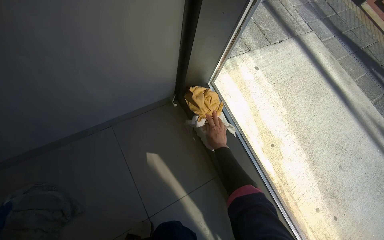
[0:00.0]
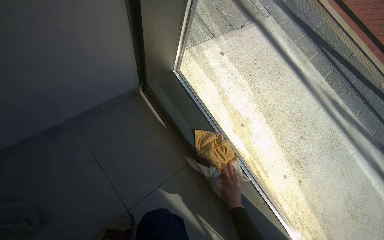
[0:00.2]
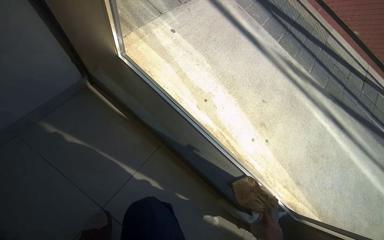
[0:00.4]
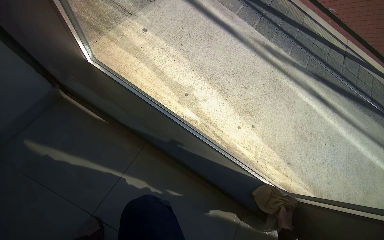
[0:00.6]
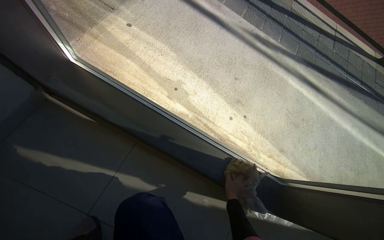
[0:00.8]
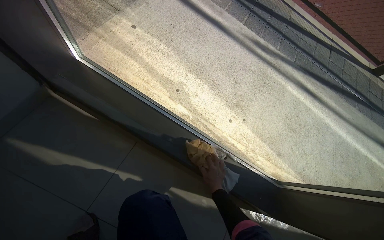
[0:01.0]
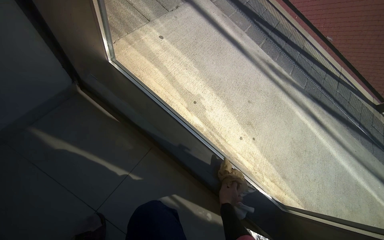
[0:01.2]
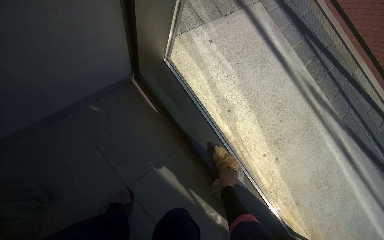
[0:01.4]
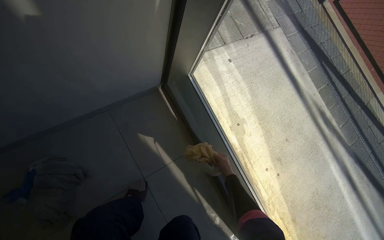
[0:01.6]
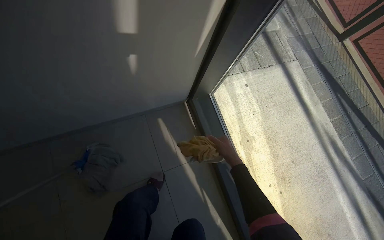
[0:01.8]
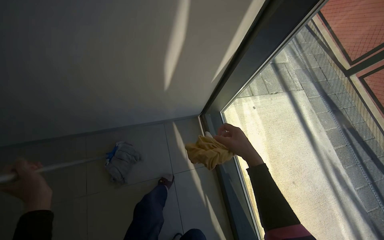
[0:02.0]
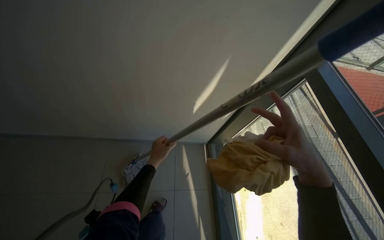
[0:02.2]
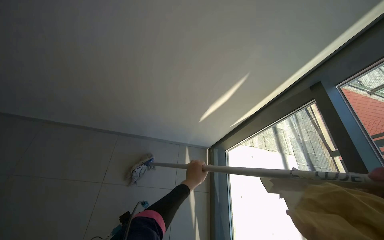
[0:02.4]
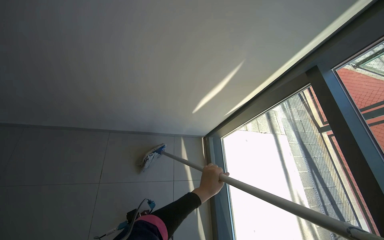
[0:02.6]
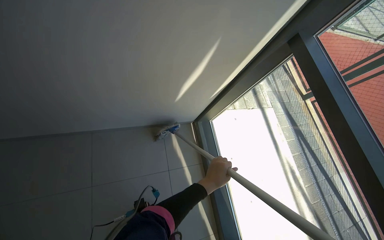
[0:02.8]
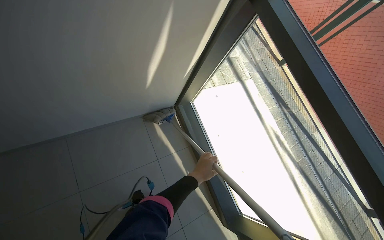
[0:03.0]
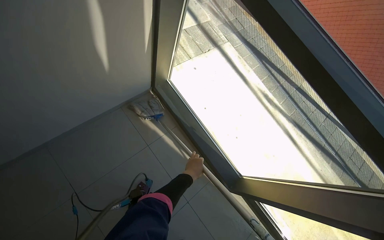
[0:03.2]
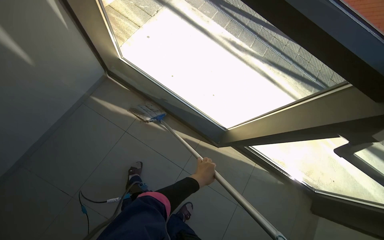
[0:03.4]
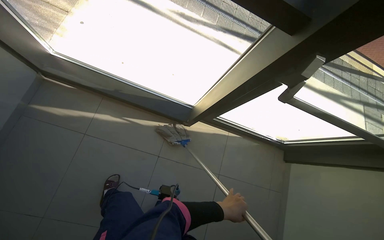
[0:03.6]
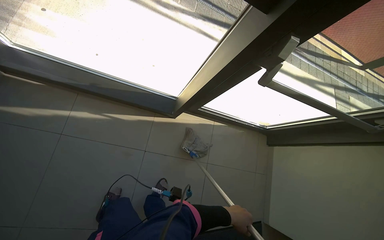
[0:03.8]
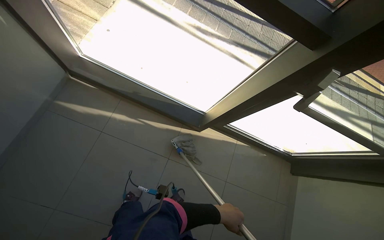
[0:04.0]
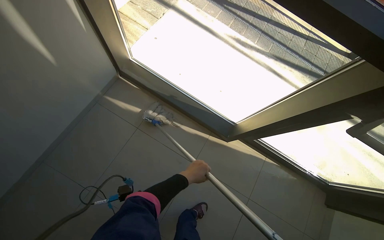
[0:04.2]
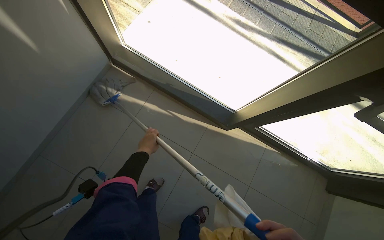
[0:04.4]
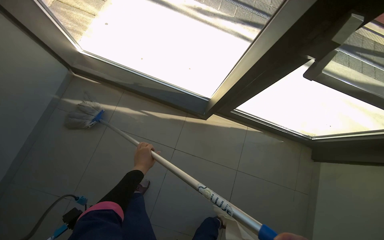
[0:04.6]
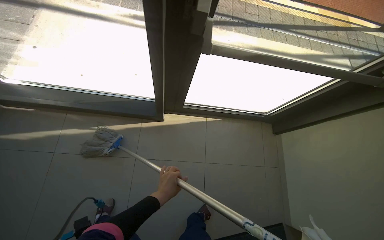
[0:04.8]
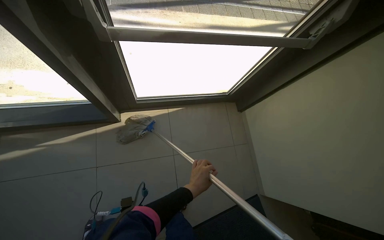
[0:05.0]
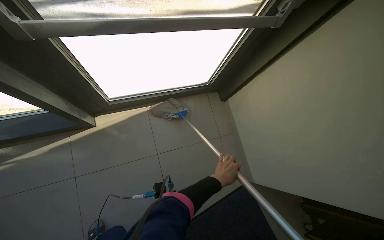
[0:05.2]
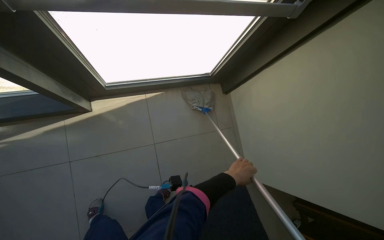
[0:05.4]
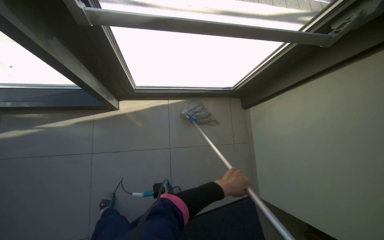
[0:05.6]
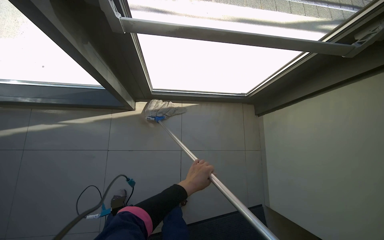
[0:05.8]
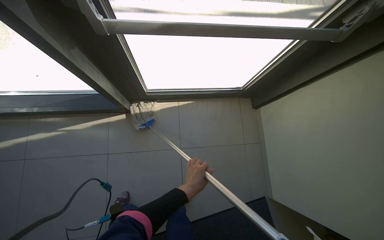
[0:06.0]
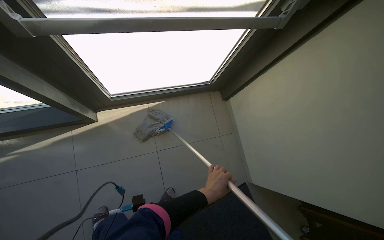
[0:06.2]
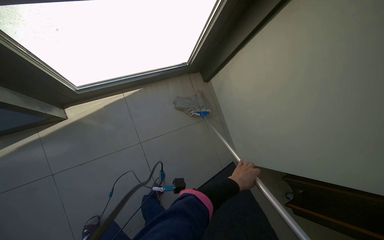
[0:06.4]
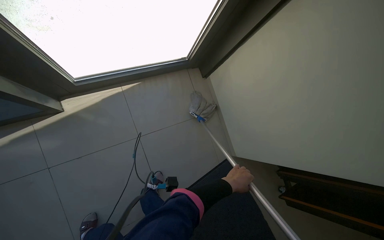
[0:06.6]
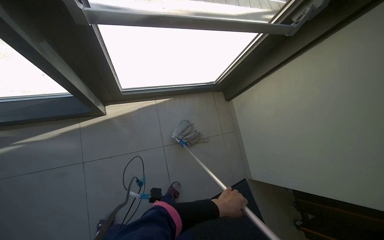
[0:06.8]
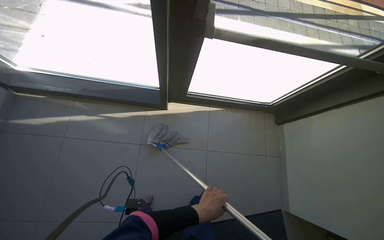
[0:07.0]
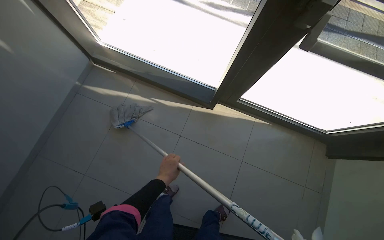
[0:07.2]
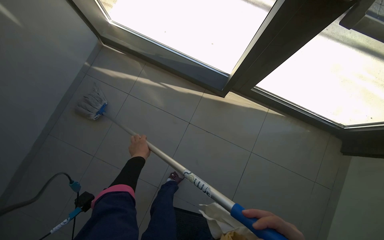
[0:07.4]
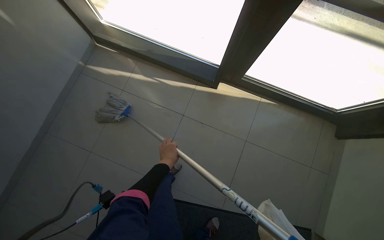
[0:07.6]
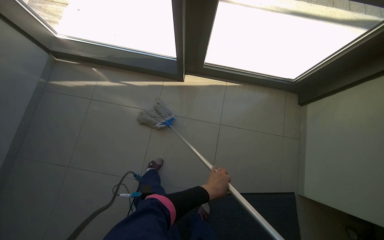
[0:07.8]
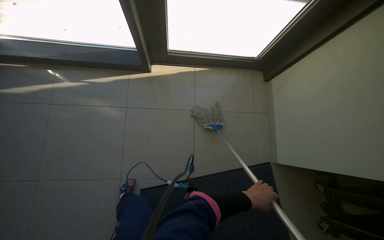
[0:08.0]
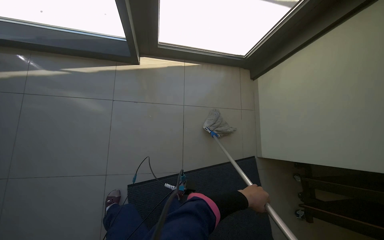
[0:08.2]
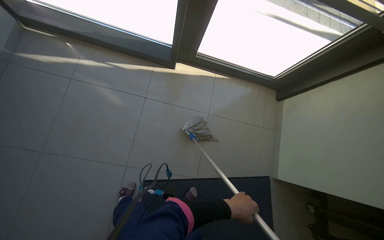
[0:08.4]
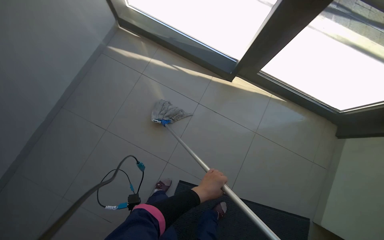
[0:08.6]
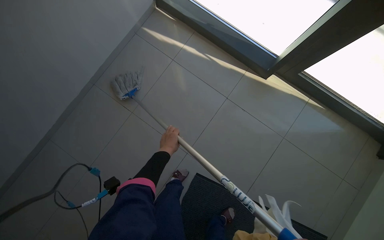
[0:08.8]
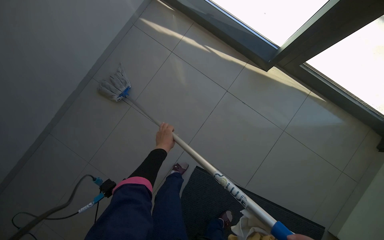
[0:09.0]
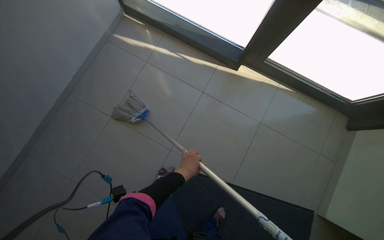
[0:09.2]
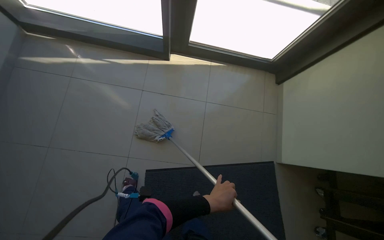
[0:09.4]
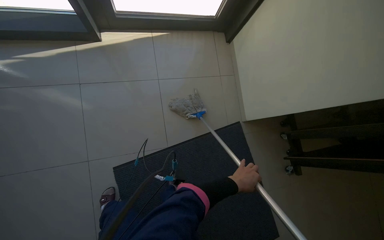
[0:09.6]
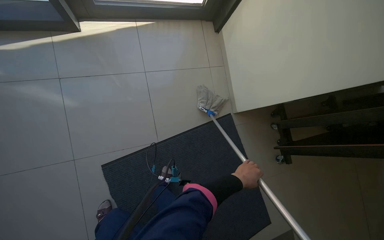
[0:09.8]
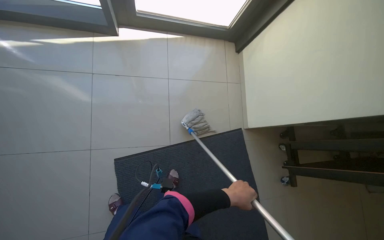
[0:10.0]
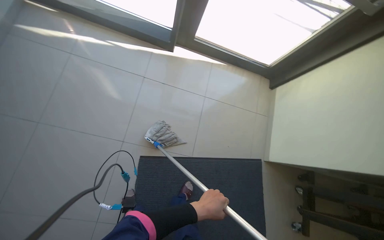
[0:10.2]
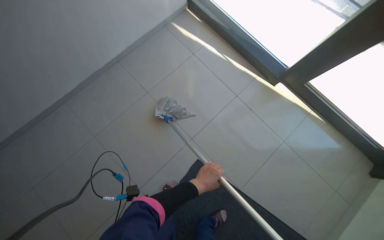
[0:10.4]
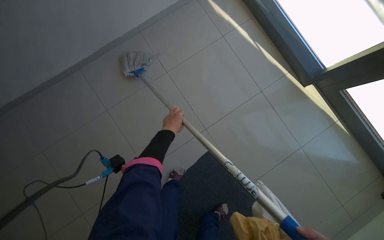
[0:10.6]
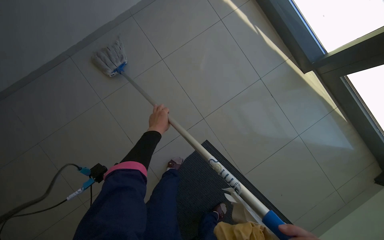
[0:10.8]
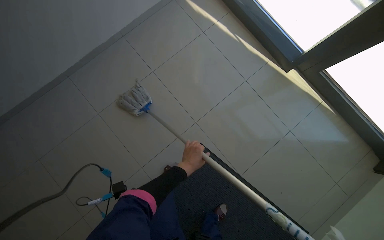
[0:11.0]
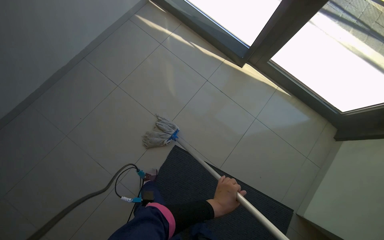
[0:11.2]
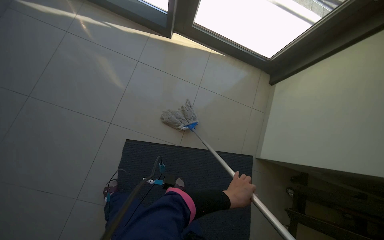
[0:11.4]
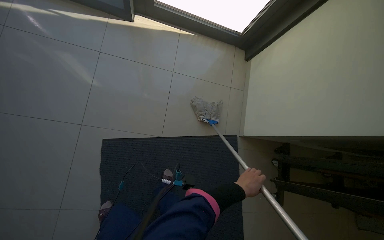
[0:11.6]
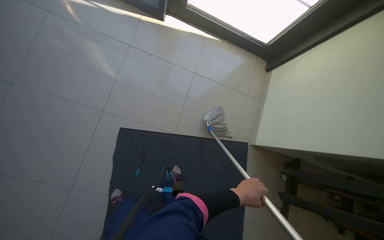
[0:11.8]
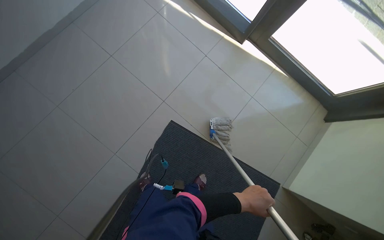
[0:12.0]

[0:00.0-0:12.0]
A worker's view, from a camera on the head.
Job: mopping floor.
The whole recording: Mopping tiled floor. The worker mops the tiled floor with a mop.
0:06.0 to 0:07.6: The wearer looks about 30 degrees further to the left.
0:09.0 to 0:10.4: The wearer's head swings about 20 degrees to the right.
0:10.4 to 0:12.0: The view tips downward by roughly 15 degrees.

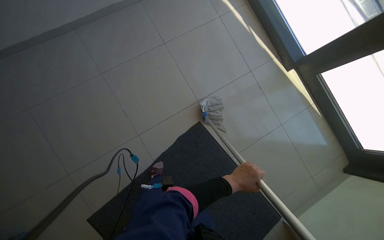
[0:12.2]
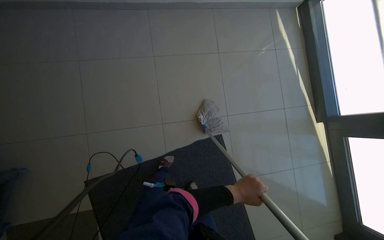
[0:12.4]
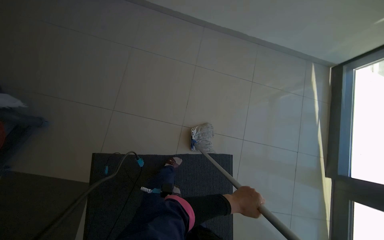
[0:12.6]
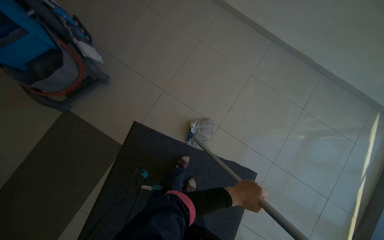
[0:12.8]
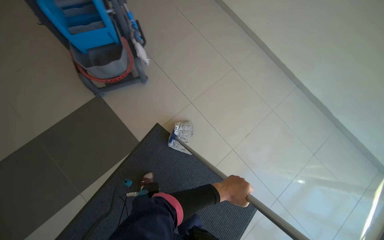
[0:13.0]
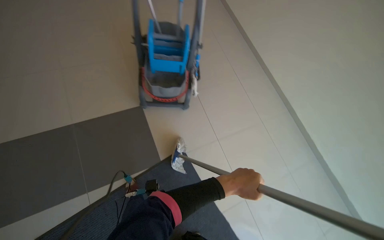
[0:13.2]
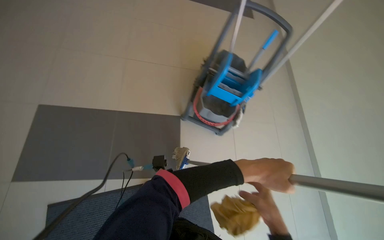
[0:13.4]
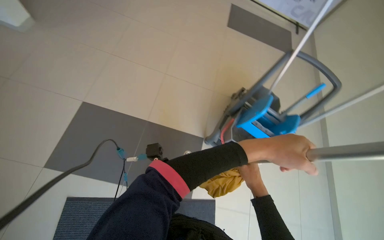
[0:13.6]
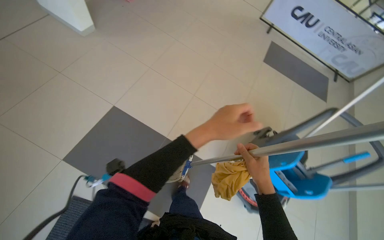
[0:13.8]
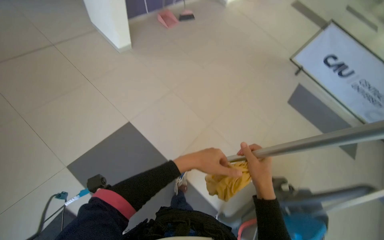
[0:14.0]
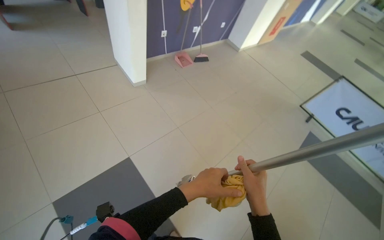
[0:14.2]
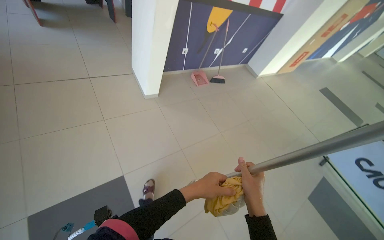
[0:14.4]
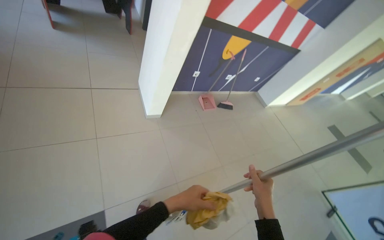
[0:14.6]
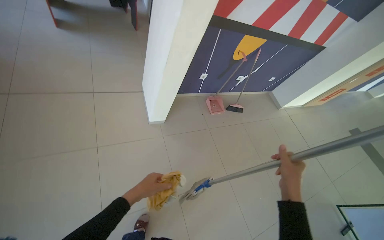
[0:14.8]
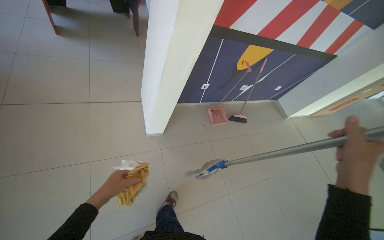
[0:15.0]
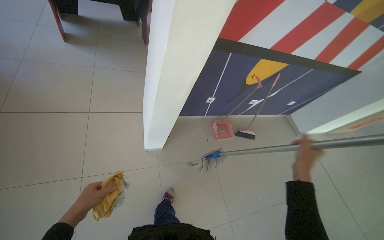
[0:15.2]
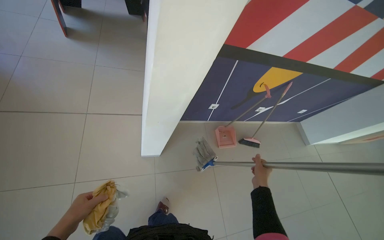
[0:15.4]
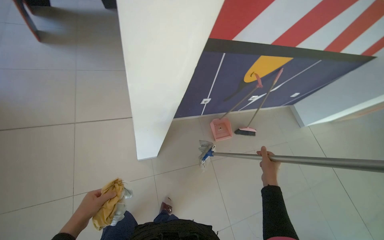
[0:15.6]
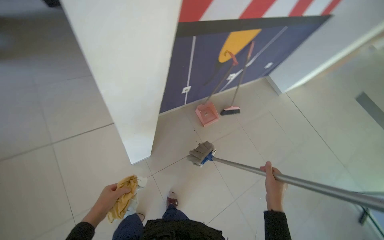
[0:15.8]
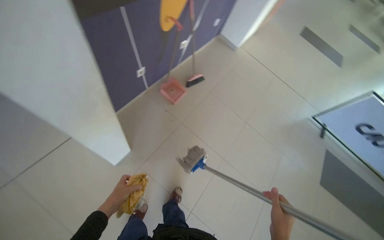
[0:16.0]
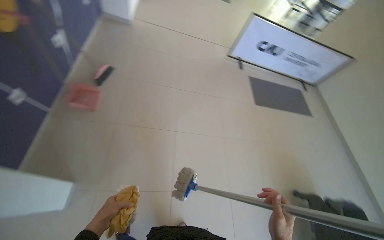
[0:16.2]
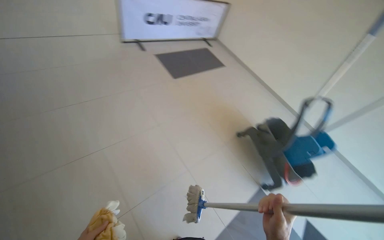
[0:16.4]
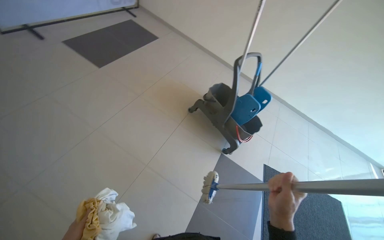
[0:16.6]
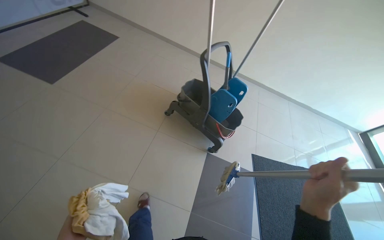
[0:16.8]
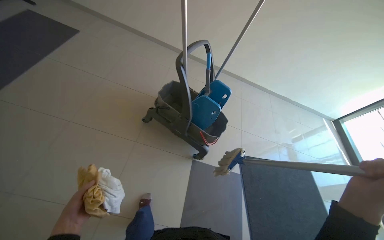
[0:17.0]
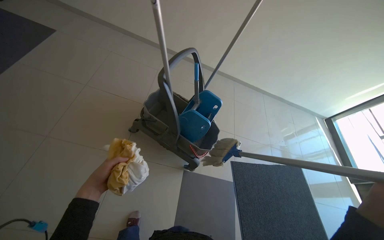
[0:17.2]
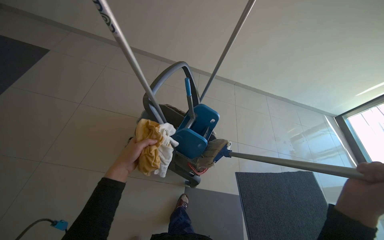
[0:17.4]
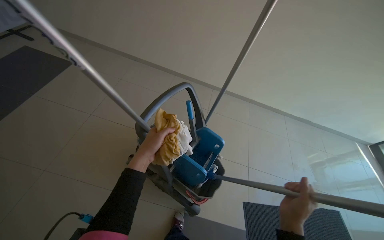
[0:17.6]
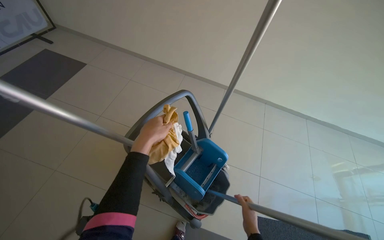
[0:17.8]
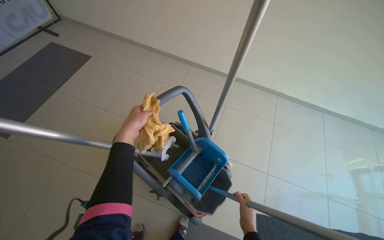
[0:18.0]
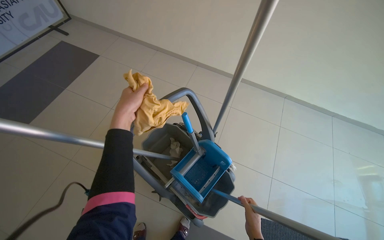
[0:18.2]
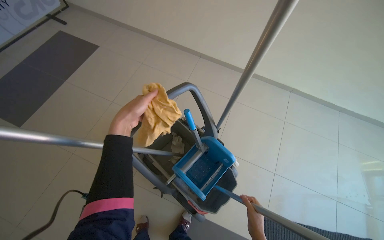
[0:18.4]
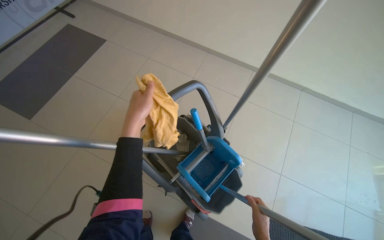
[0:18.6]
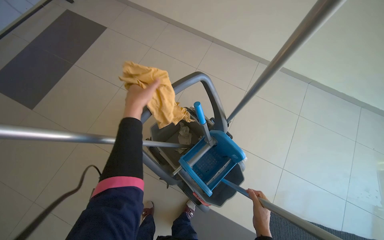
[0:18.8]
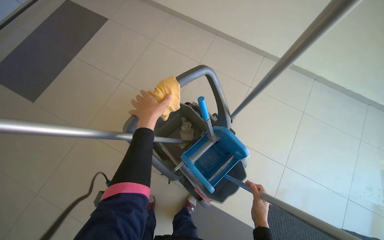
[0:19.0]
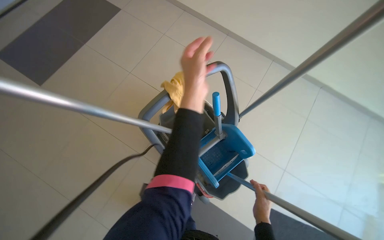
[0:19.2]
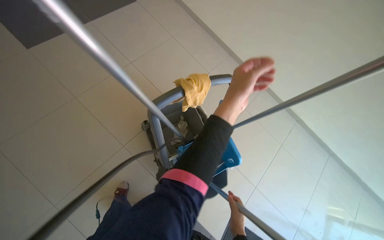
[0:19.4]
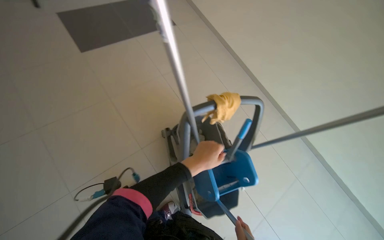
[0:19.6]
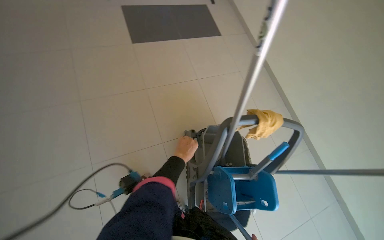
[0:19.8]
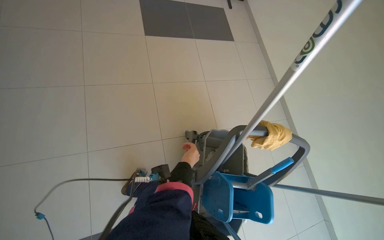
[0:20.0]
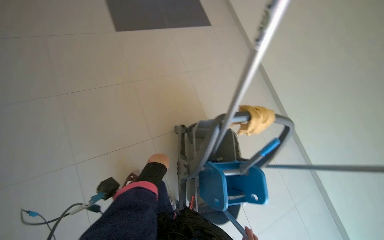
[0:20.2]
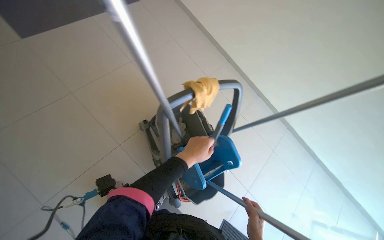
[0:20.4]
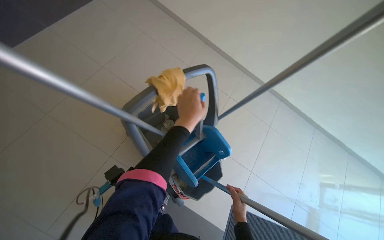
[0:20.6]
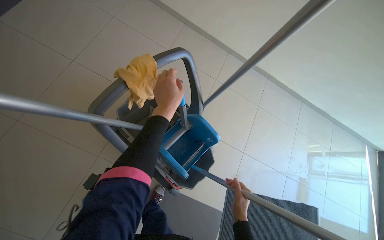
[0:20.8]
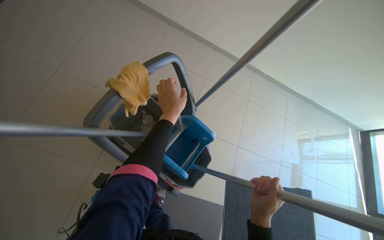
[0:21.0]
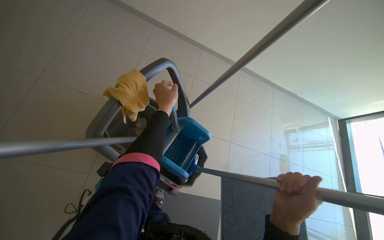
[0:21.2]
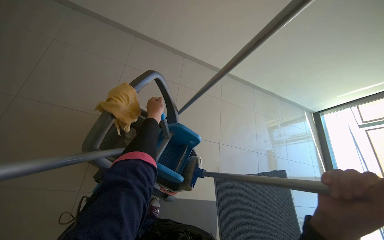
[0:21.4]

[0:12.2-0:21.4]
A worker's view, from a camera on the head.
Job: mopping floor.
The whole recording: Mopping tiled floor. The worker mops the tiled floor with a mop.
0:12.2 to 0:13.8: The head travels about 1.5 m. The wearer looks about 150 degrees further to the left. The view tilts about 45 degrees upward.
0:13.8 to 0:15.2: The camera is carried some 1 m. The head rotates about 45 degrees to the left. The camera pitches upward, by roughly 25 degrees.
0:15.2 to 0:16.8: The camera travels about 90 cm. The head turns to the right by roughly 140 degrees. The view tips downward by some 35 degrees.
0:16.8 to 0:18.4: The camera travels about 90 cm.
0:18.4 to 0:19.8: The scene turns about 45 degrees clockwise in the picture.
0:19.8 to 0:21.4: The wearer's head swings some 60 degrees to the right. The view tips downward by some 20 degrees.
